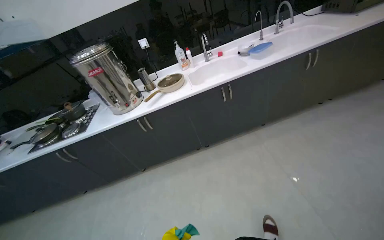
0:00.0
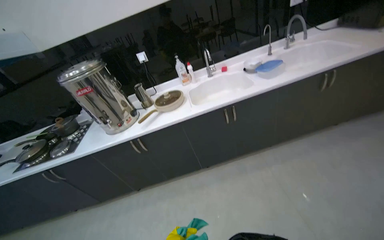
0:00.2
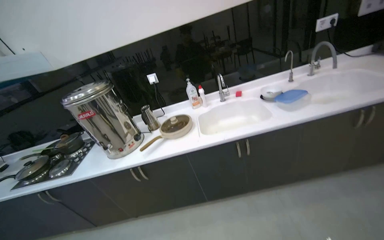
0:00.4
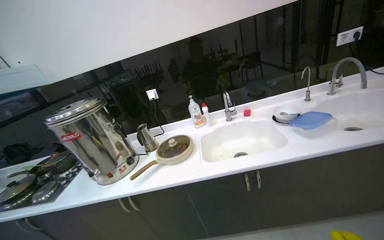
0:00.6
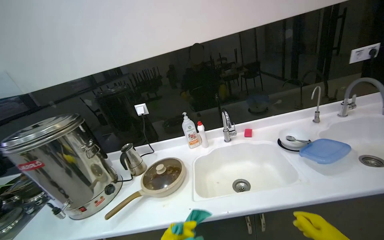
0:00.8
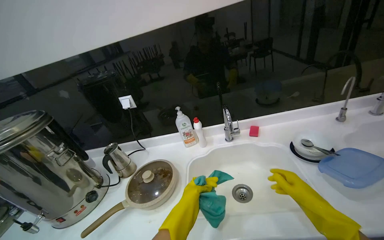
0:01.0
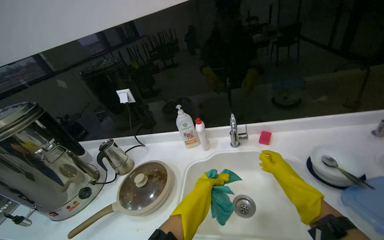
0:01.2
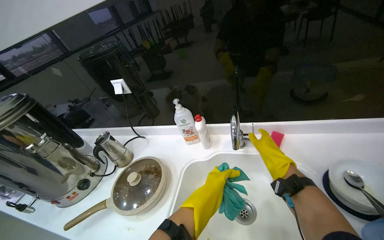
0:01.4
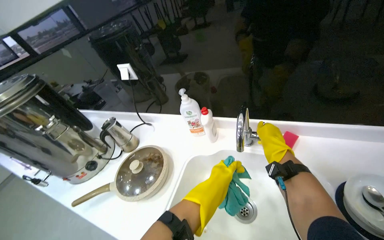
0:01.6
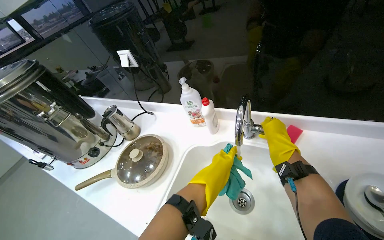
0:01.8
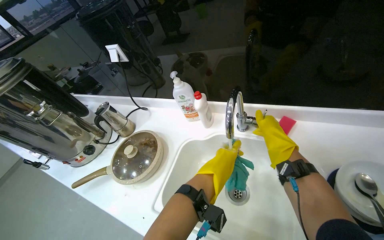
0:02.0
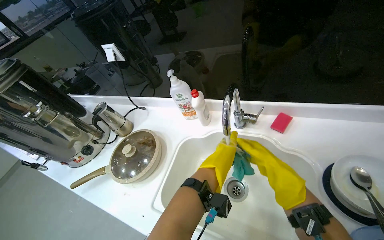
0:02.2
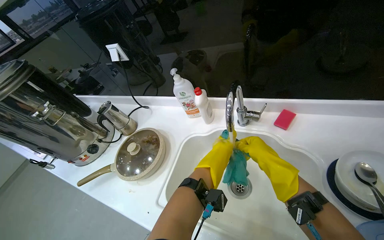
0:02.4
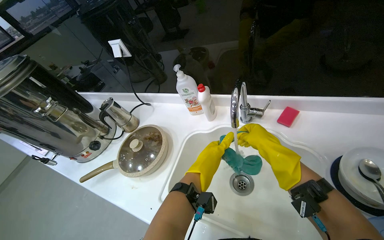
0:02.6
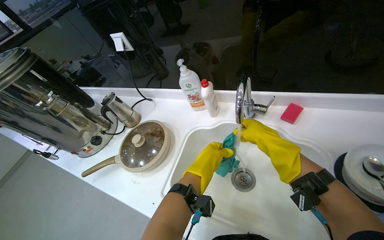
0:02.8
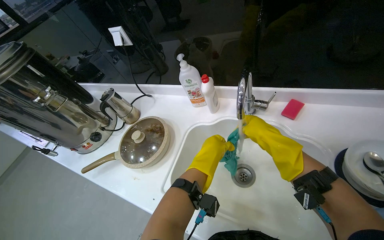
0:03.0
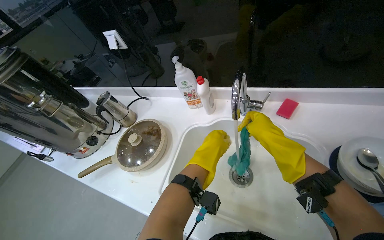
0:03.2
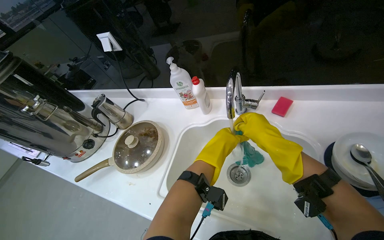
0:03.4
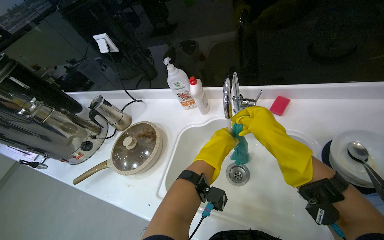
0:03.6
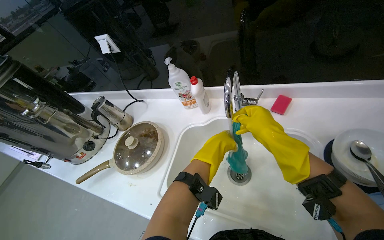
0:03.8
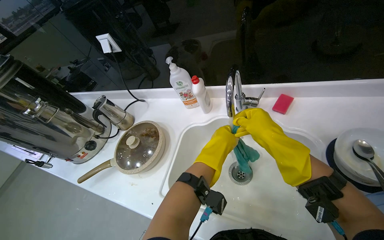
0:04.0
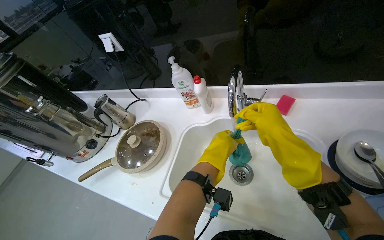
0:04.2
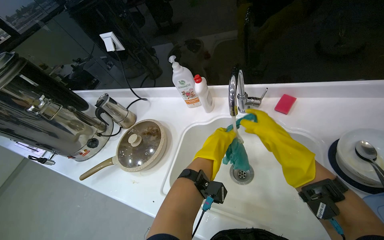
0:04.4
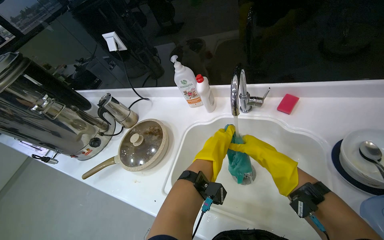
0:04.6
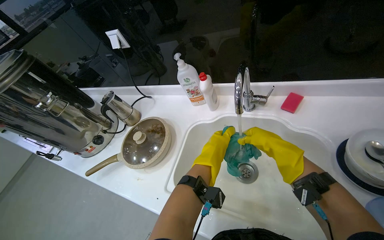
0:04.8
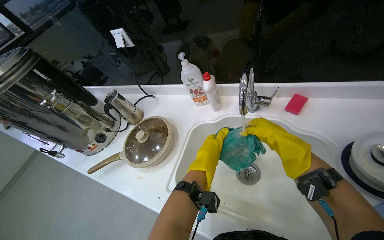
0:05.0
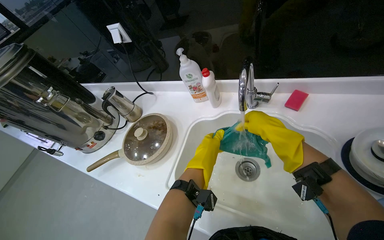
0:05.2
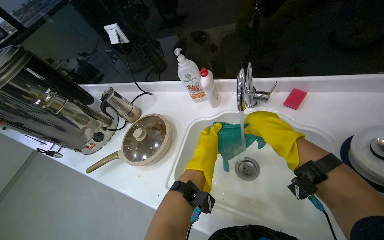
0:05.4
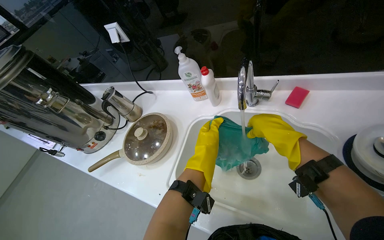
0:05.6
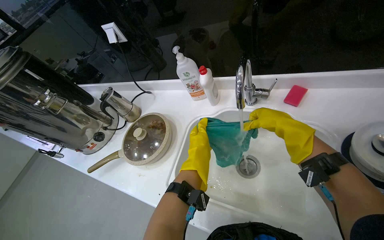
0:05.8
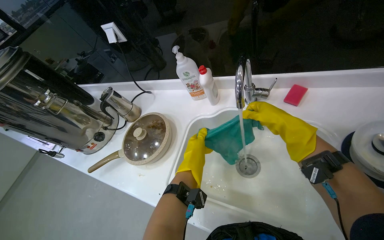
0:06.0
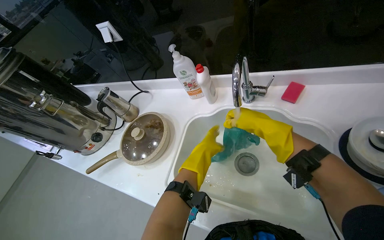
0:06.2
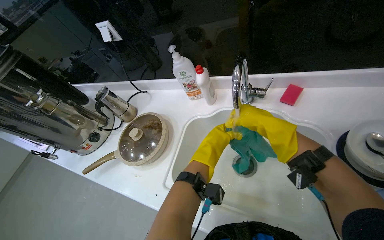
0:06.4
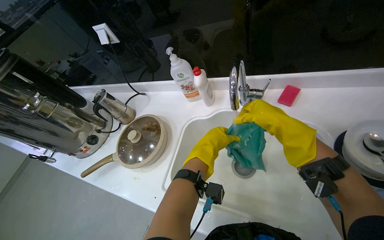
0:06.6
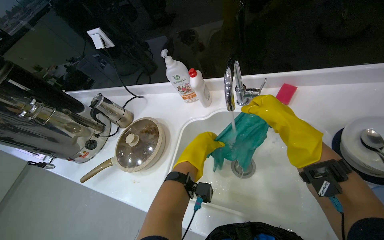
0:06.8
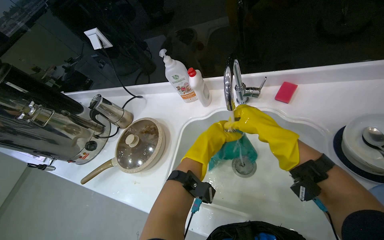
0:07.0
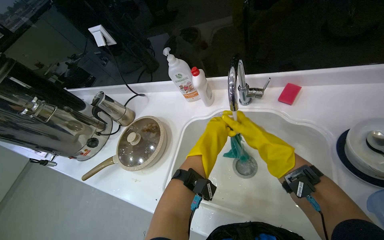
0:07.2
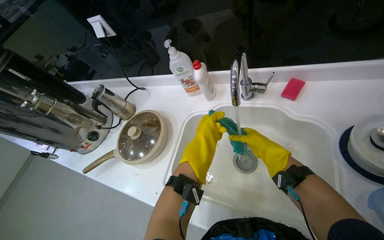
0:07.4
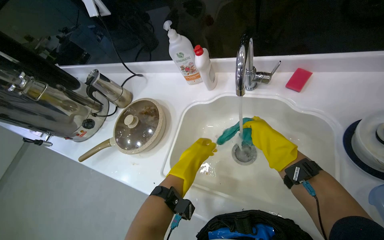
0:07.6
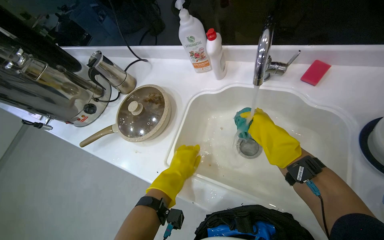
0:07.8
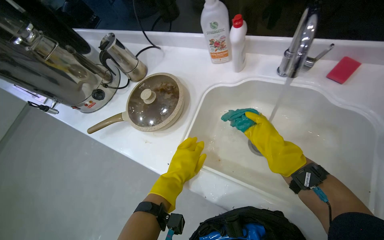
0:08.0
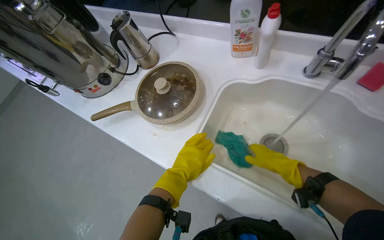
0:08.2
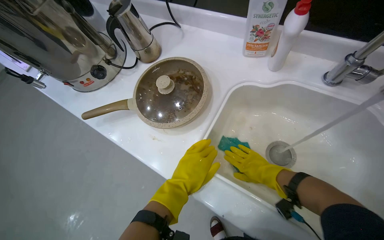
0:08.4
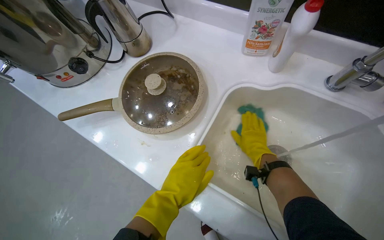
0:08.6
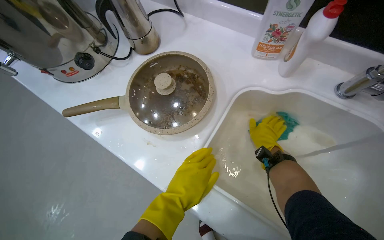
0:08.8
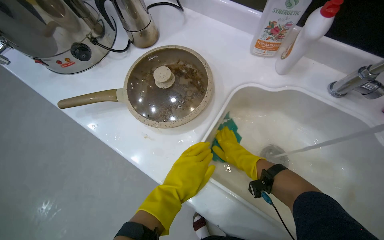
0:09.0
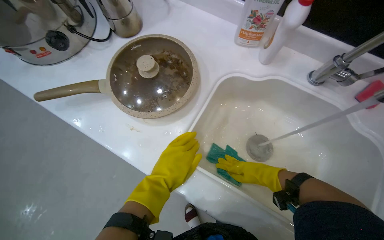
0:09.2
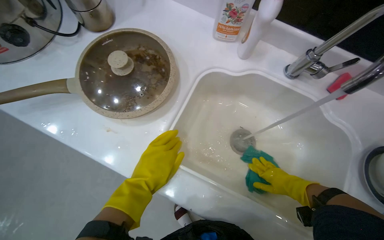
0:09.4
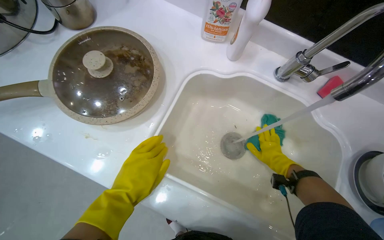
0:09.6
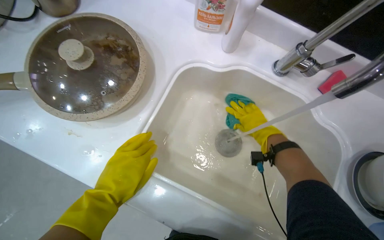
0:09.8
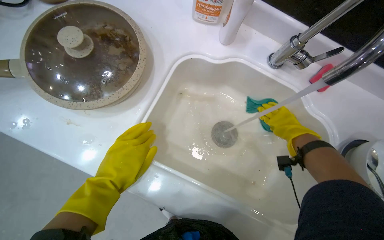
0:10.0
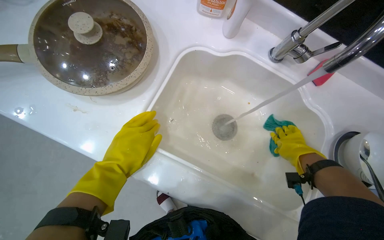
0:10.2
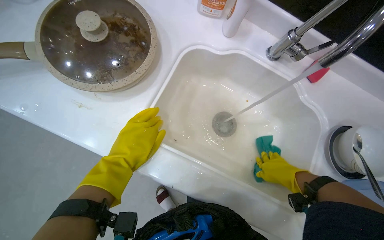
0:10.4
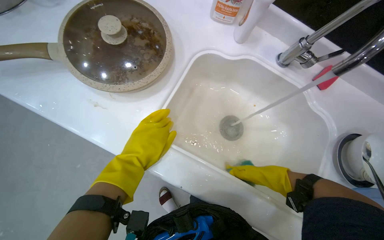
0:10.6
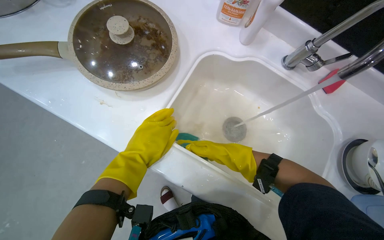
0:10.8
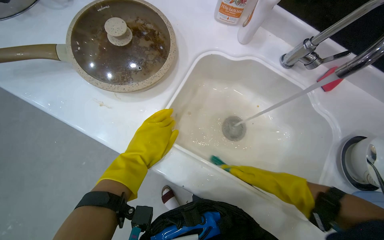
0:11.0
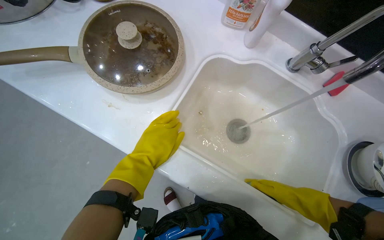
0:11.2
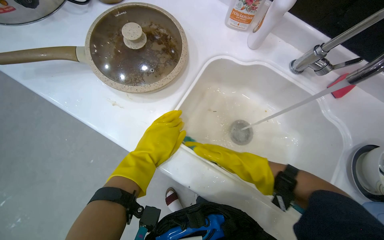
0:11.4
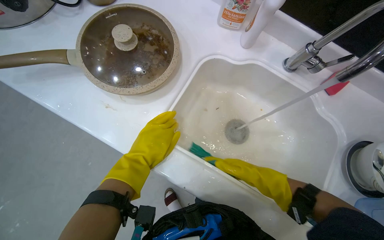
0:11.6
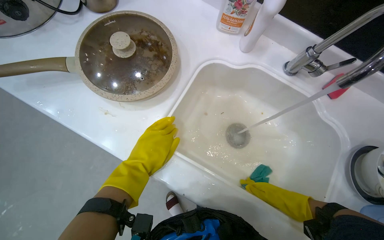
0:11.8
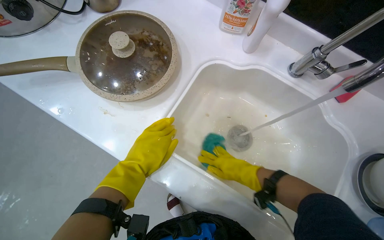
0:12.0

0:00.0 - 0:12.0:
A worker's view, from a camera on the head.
Job: preparing cleaning supplies.
The whole recording: Rinsing cleaning cloth. The worker rinses a blue cleaning cloth under running water in the sink.
0:00.0 - 0:01.6: The head travels roughly 1.5 m. The wearer looks approximately 30 degrees further to the left. The view tips downward by some 15 degrees.
0:03.0 - 0:06.0: The hands make small movements and keep their place.
0:06.0 - 0:07.6: The right hand heads down the picture, covering approximately 10 cm, and moves approximately 5 cm nearer to the camera and comes back.
0:07.6 - 0:09.0: The wearer looks roughly 15 degrees further downward. The left hand moves down the picture, about 10 cm. Meanwhile the right hand is displaced to the left and farther from the camera by roughly 25 cm.
0:09.0 - 0:10.4: The camera sweeps to the right, by about 15 degrees. The right hand moves left and right over approximately 20 cm, changing direction 3 times.
0:10.4 - 0:12.0: The right hand goes nearer and farther, roughly 30 cm each way, reversing 2 times.

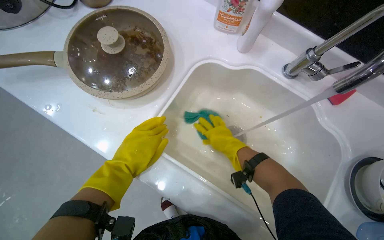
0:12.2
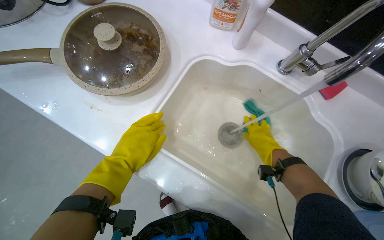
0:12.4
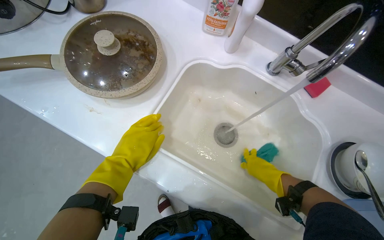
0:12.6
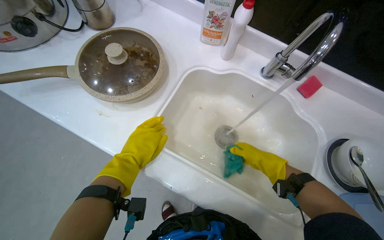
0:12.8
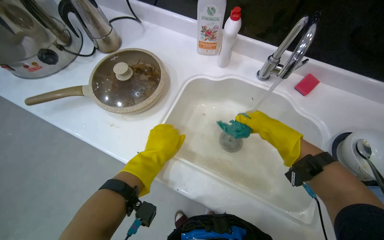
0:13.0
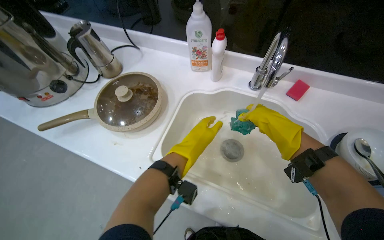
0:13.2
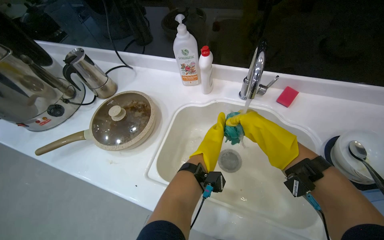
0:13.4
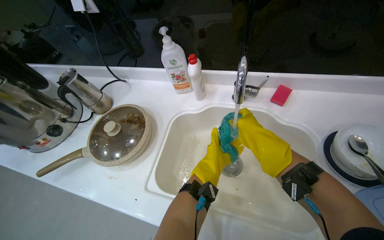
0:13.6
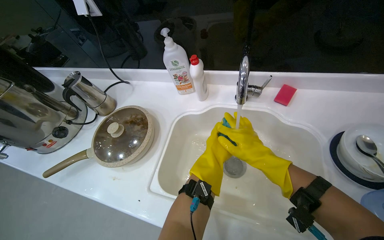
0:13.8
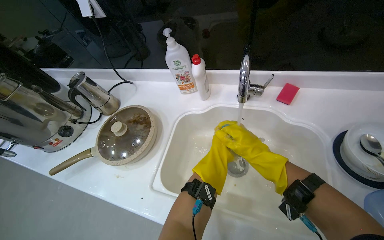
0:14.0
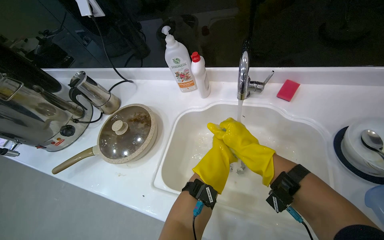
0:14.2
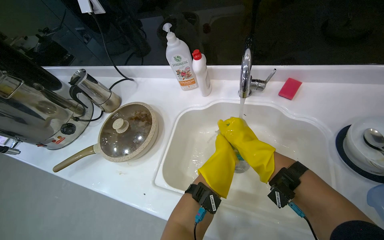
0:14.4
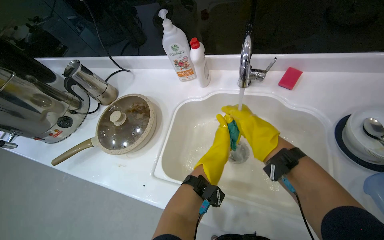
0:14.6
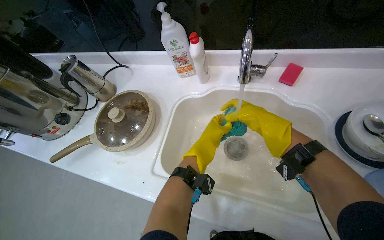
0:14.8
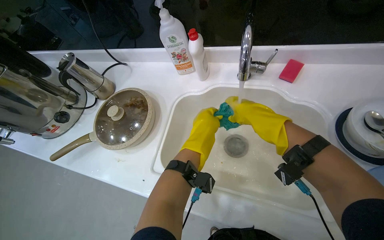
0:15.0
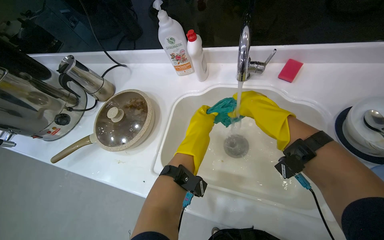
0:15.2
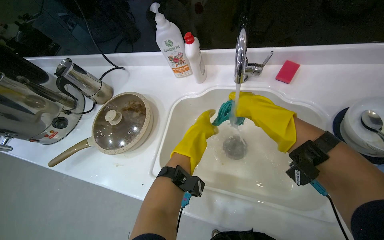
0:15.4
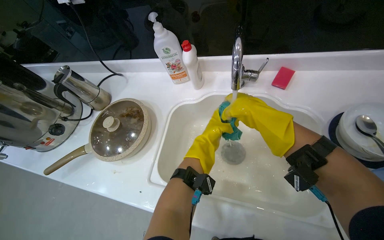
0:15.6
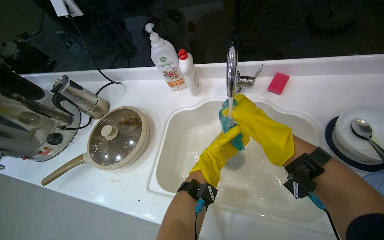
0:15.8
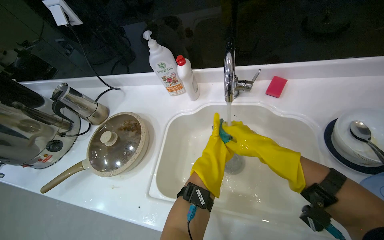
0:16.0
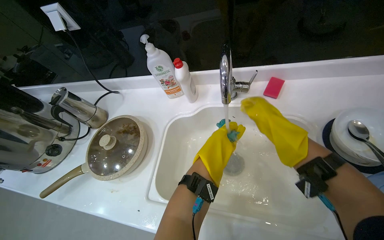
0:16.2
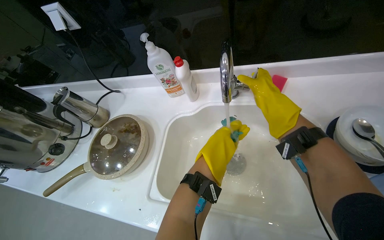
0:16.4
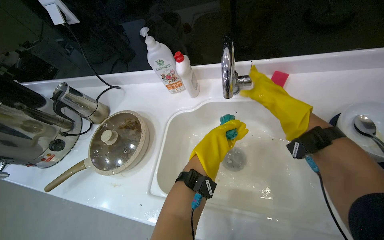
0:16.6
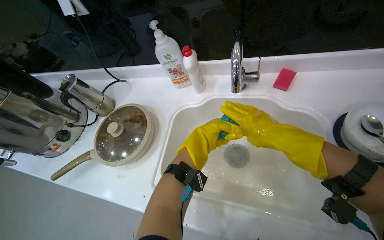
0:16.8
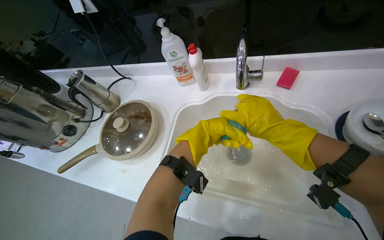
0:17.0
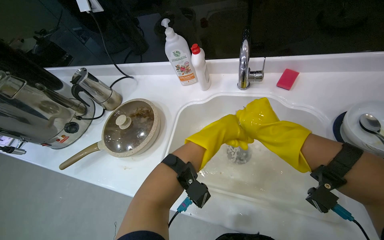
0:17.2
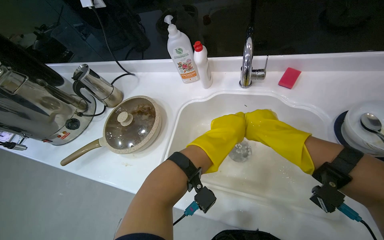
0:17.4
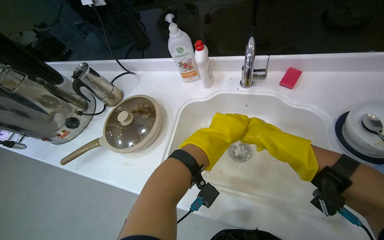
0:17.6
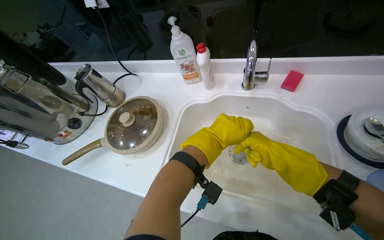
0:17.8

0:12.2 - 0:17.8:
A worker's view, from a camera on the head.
Job: preparing cleaning supplies.
The whole recording: Rinsing cleaning cloth. The worker rinses a blue cleaning cloth under running water in the sink.
0:12.2 - 0:13.6: The view tilts roughly 20 degrees upward. The right hand heads nearer to the camera and to the right, covering about 20 cm; the left hand moves to the right, approximately 25 cm.
0:15.0 - 0:16.4: The right hand goes some 15 cm up the picture, while the left hand travels farther from the camera and back again, some 20 cm each way.
0:16.4 - 0:17.8: The right hand travels down the picture and nearer to the camera by about 25 cm.

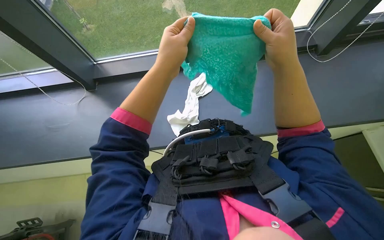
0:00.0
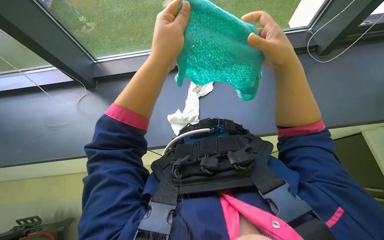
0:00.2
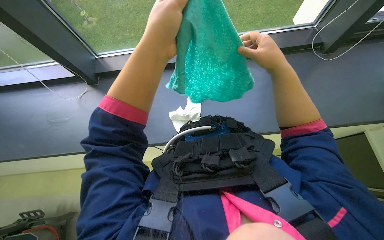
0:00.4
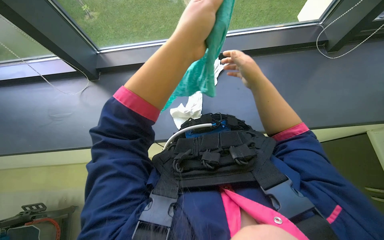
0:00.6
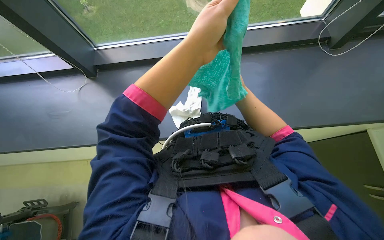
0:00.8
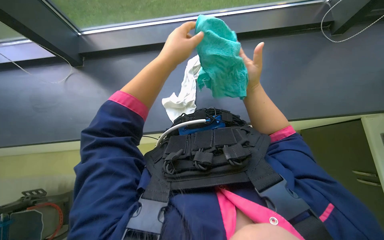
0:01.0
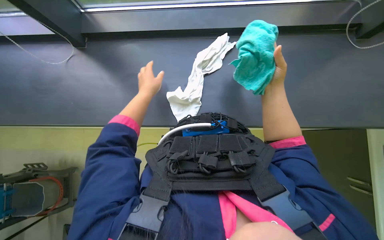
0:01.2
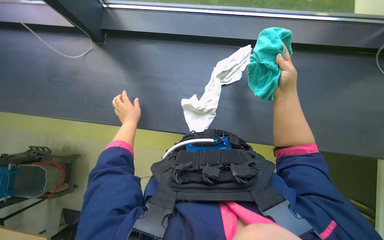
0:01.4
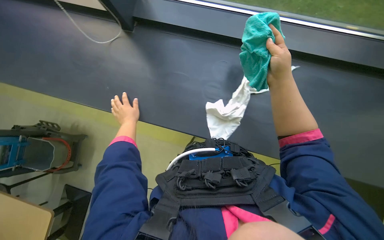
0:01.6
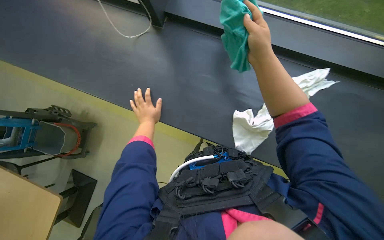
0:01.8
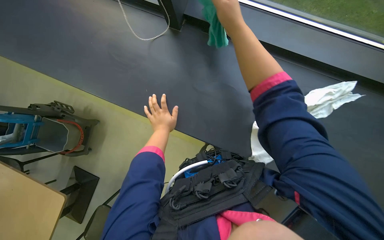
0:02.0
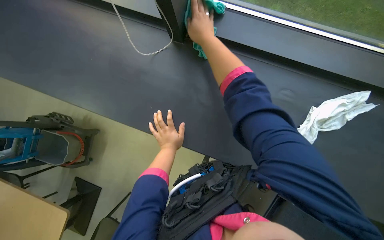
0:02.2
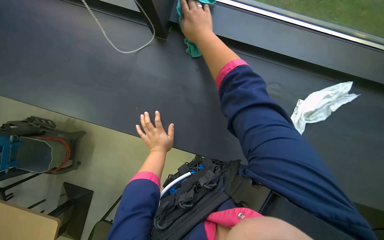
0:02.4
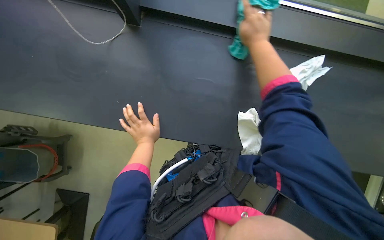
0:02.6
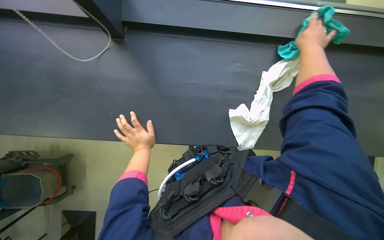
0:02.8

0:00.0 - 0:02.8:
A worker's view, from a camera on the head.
Job: cleaning windows.
The whole recording: Wiping window glass. The worker wipes the window frame and wipes the window glass with a white cloth.
0:00.0 - 0:01.4: The view tips downward by some 15 degrees. The left hand travels farther from the camera, down the picture and to the left by about 35 cm. The right hand heads farther from the camera, covering some 15 cm.
0:01.4 - 0:02.8: The right hand heads up the picture, covering approximately 20 cm, and moves some 40 cm to the left and comes back.
